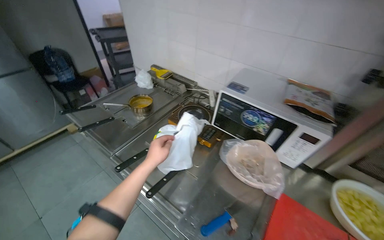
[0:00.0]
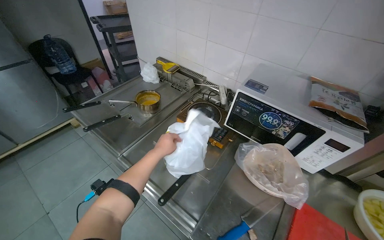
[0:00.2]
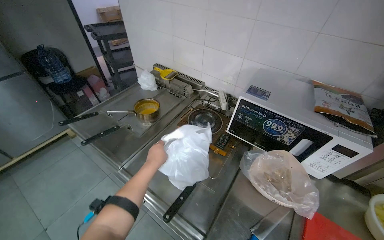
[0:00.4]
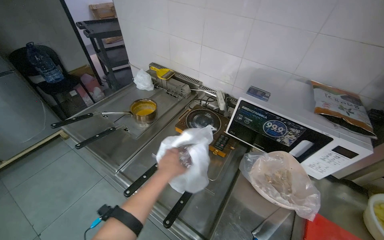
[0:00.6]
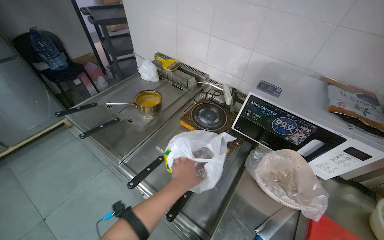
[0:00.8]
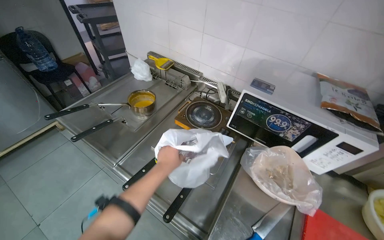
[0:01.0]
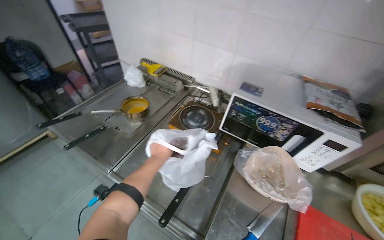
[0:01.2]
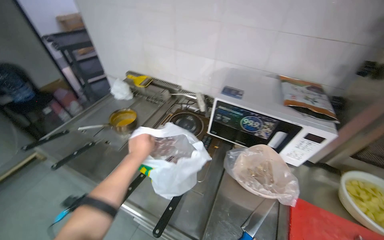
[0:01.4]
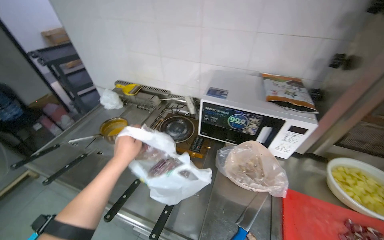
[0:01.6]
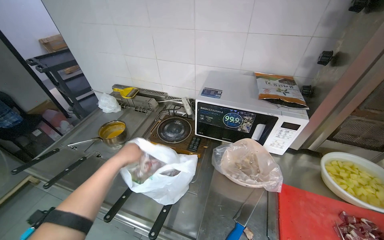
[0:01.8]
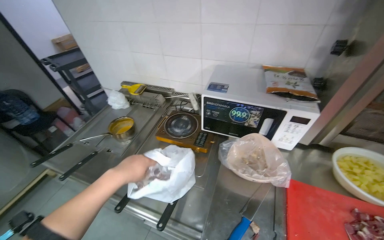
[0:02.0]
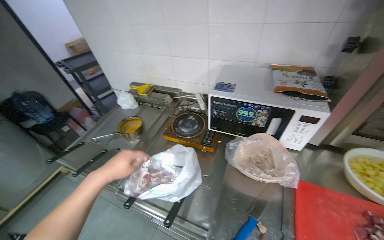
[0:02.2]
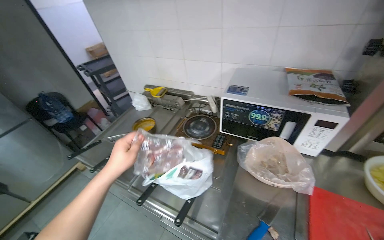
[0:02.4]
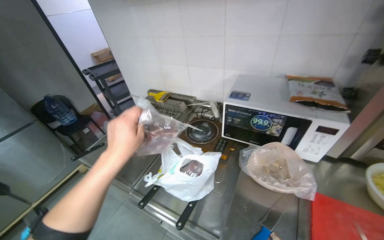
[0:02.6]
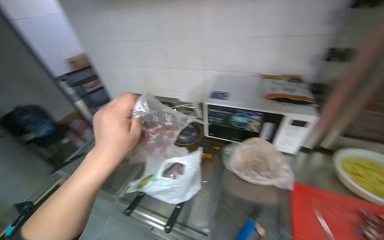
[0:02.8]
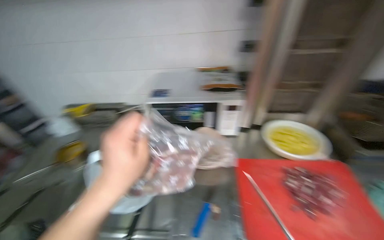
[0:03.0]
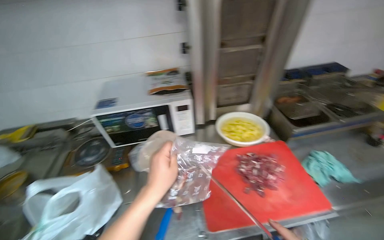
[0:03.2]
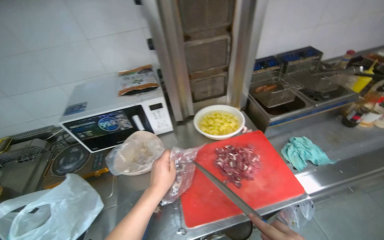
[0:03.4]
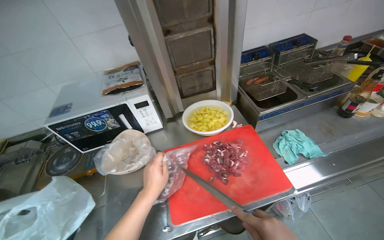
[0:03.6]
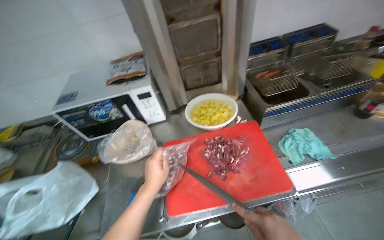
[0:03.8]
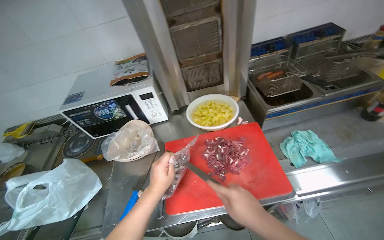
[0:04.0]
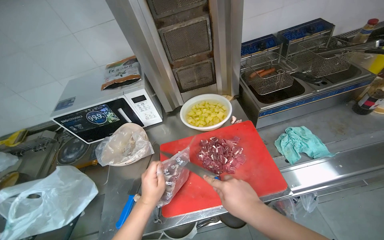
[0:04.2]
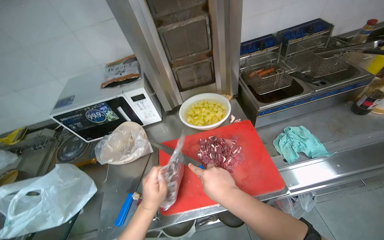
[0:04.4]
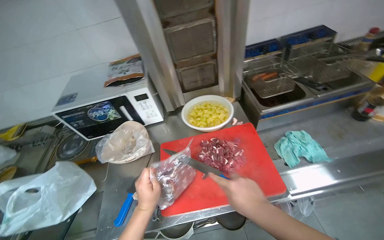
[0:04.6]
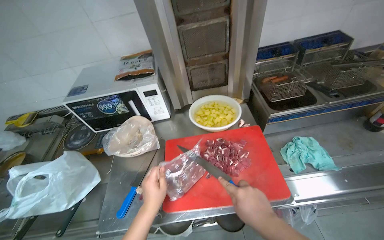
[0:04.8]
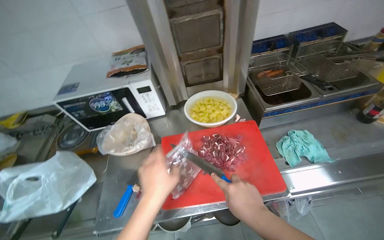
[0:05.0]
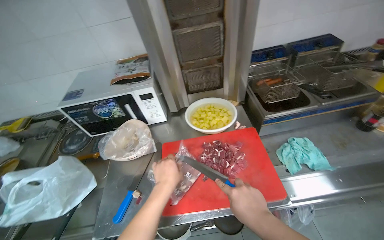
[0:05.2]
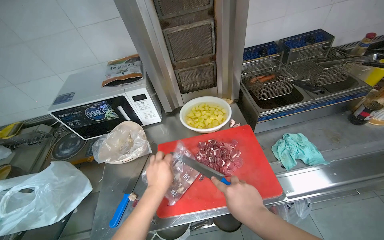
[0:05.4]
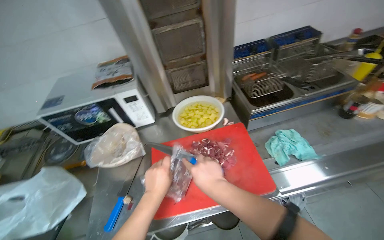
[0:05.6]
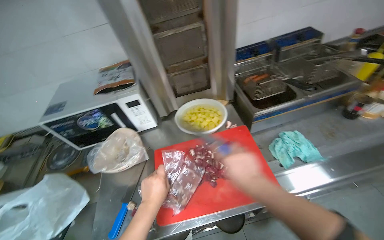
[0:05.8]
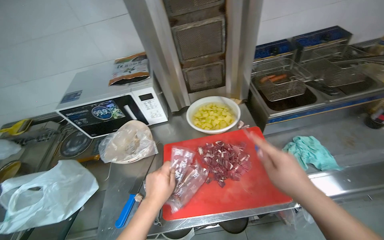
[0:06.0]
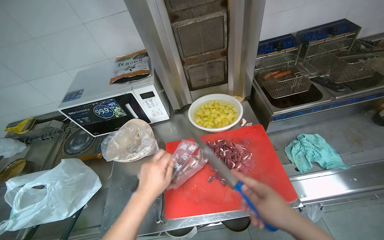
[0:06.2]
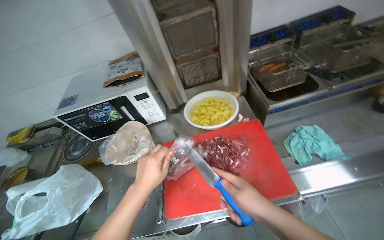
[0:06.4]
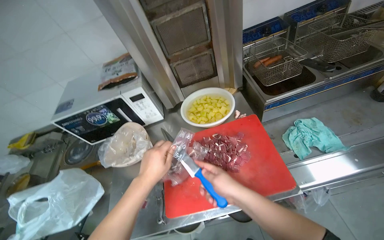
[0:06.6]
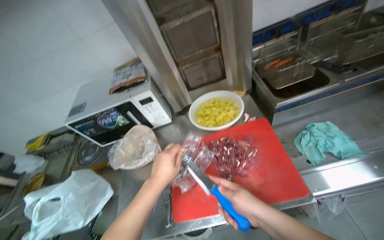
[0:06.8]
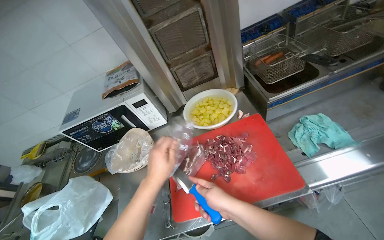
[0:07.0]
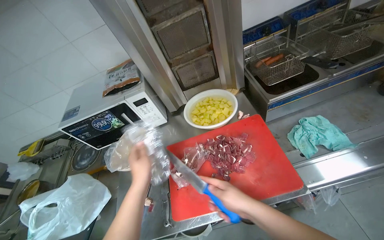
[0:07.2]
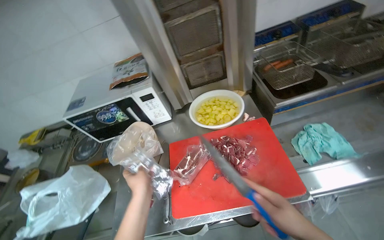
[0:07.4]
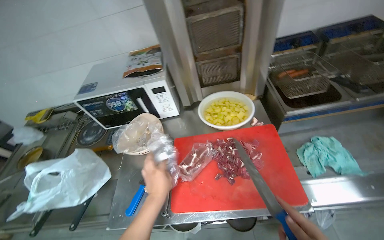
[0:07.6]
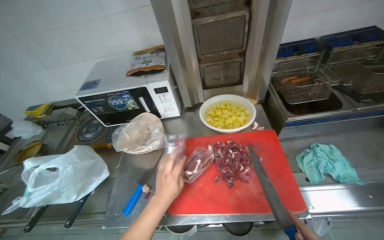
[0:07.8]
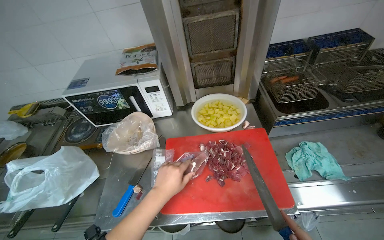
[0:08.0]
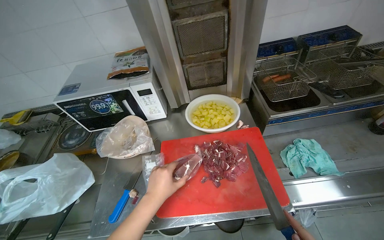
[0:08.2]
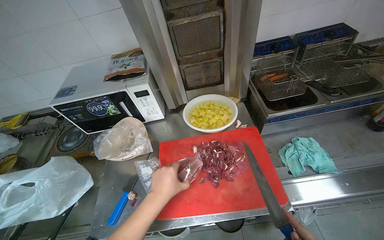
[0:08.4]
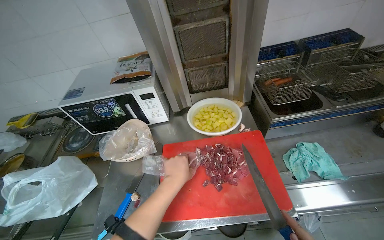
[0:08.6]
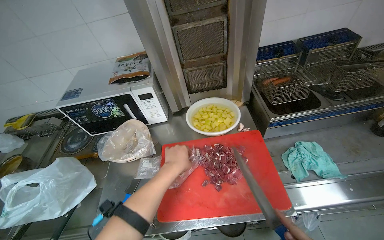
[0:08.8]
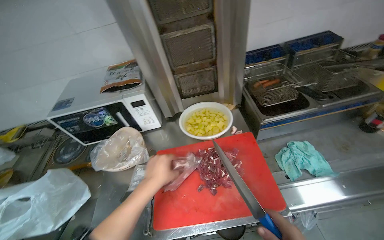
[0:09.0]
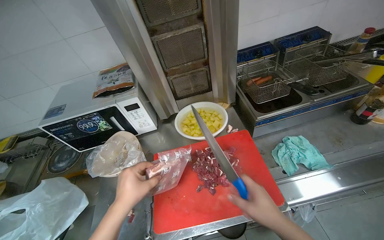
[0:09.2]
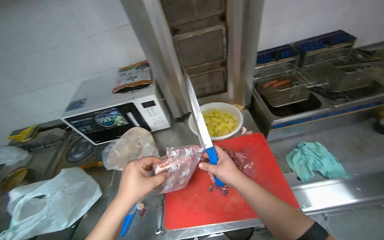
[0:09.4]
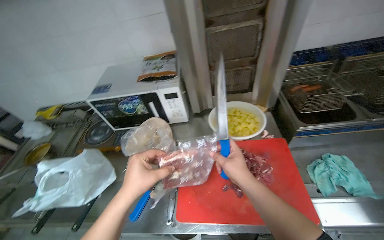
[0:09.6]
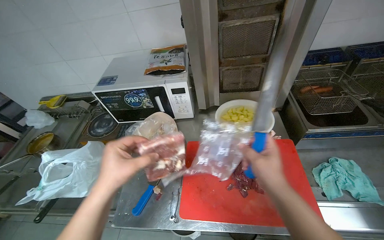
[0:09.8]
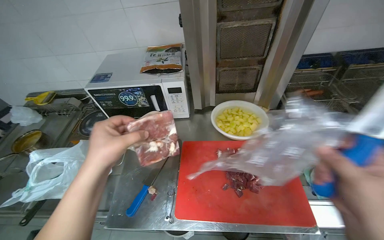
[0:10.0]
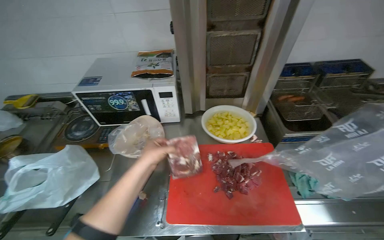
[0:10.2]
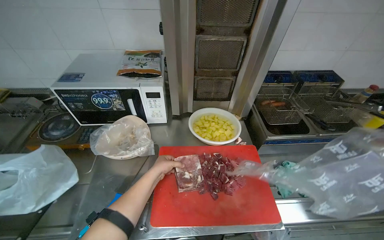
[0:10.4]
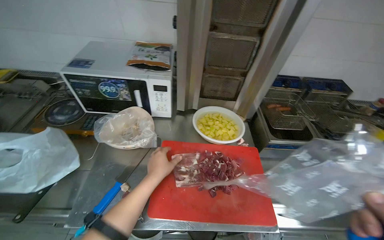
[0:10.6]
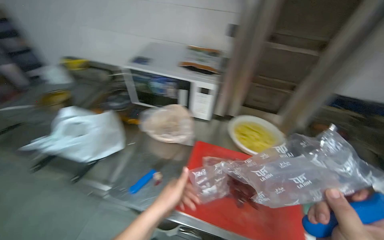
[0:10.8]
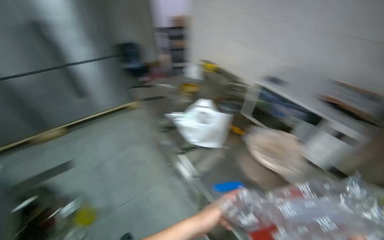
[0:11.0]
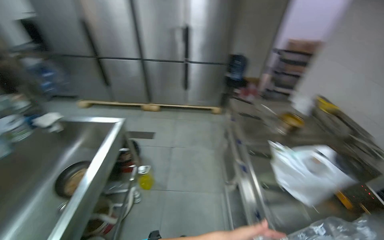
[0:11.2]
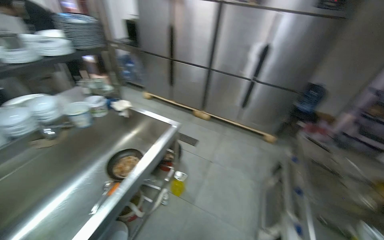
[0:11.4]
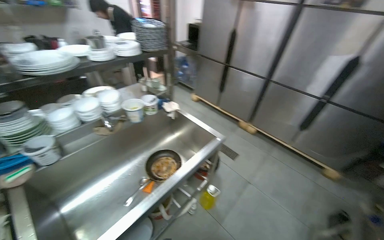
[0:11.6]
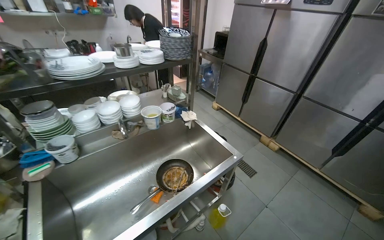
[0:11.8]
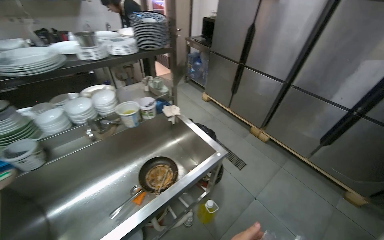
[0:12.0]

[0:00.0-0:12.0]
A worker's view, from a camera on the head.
Job: preparing food.
The whole recording: Cutting meat on chopping board. The worker continues cutting pieces of meat on a red chopping board with a knife.
0:01.6 to 0:03.0: The left hand shifts about 30 cm nearer to the camera and to the right.
0:03.0 to 0:04.4: The left hand is displaced farther from the camera by some 15 cm.
0:04.4 to 0:06.0: The right hand heads to the right, covering roughly 10 cm.
0:07.6 to 0:09.0: The left hand shifts about 10 cm up the picture.
0:09.0 to 0:10.4: The left hand is displaced farther from the camera by approximately 10 cm.
0:10.4 to 0:12.0: The head travels roughly 90 cm. The head turns to the left by roughly 140 degrees.

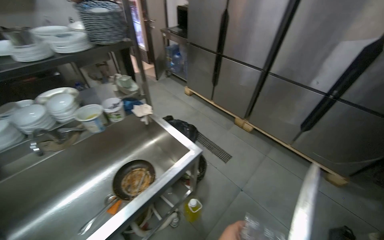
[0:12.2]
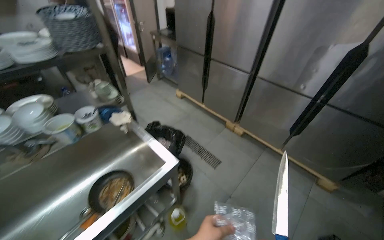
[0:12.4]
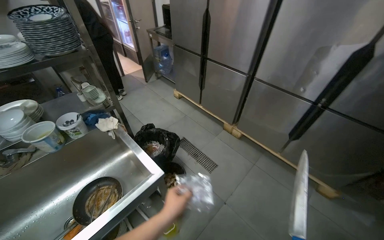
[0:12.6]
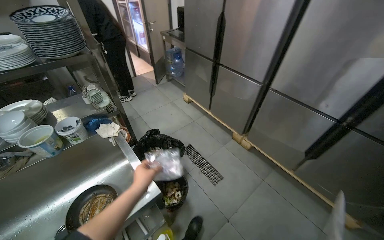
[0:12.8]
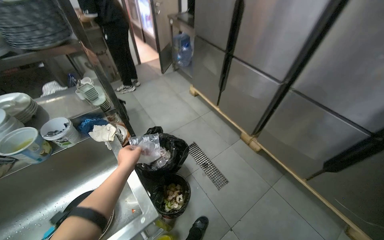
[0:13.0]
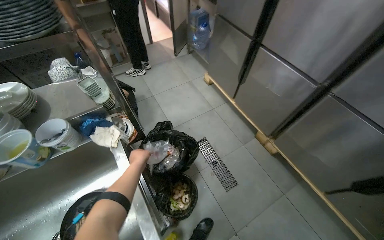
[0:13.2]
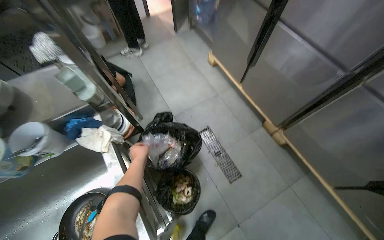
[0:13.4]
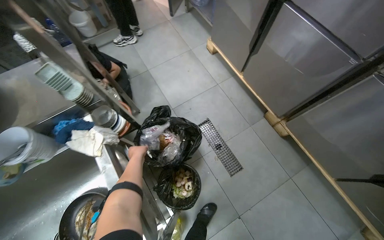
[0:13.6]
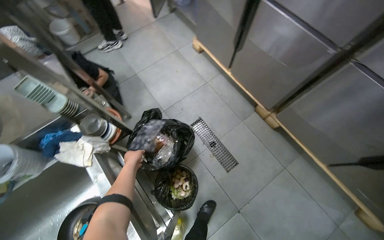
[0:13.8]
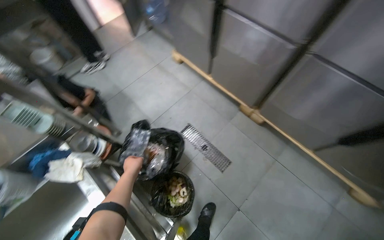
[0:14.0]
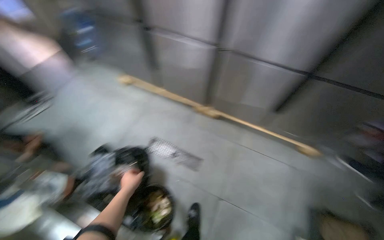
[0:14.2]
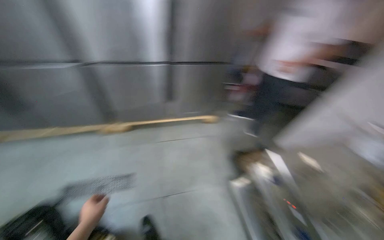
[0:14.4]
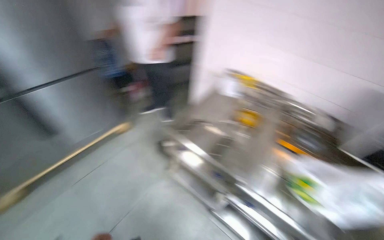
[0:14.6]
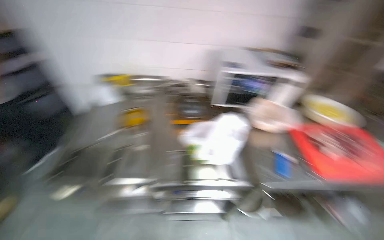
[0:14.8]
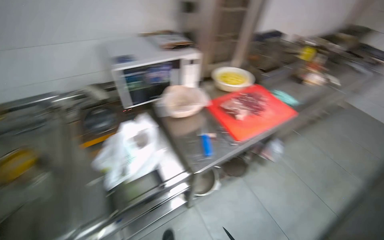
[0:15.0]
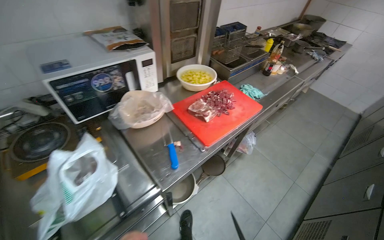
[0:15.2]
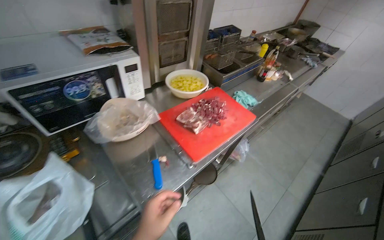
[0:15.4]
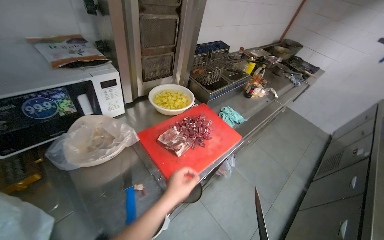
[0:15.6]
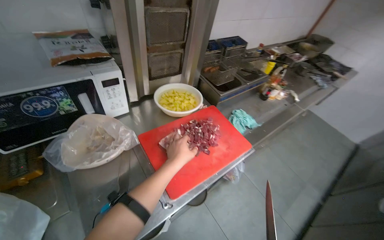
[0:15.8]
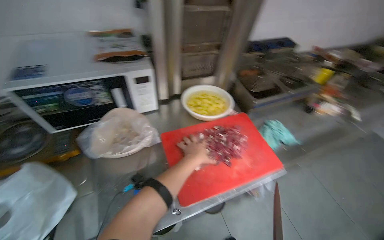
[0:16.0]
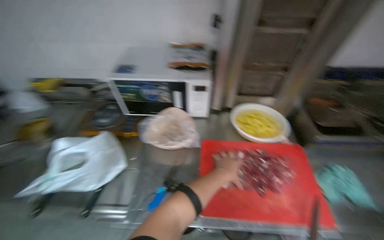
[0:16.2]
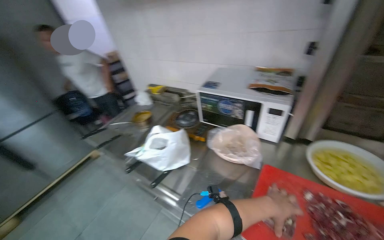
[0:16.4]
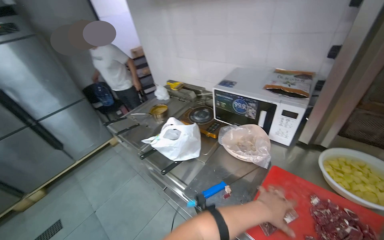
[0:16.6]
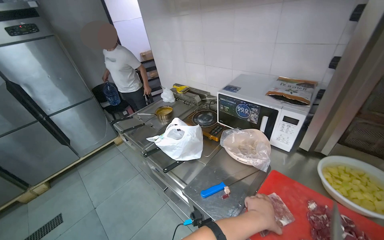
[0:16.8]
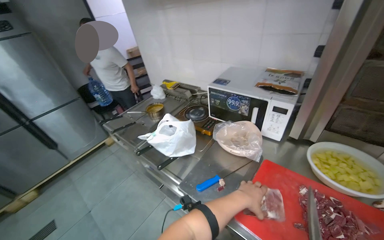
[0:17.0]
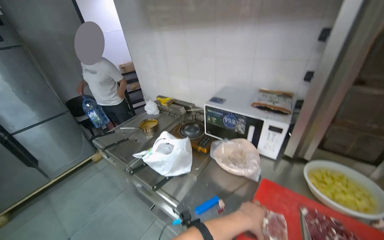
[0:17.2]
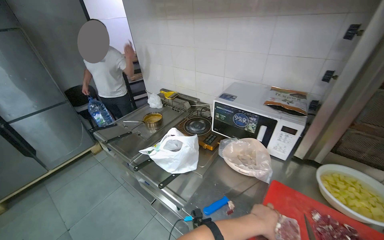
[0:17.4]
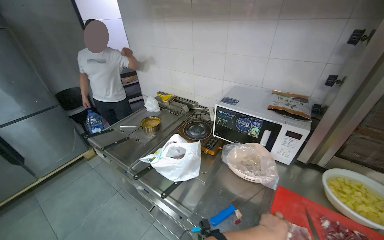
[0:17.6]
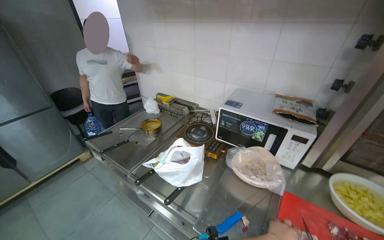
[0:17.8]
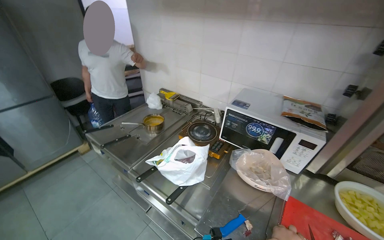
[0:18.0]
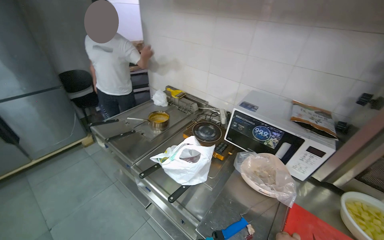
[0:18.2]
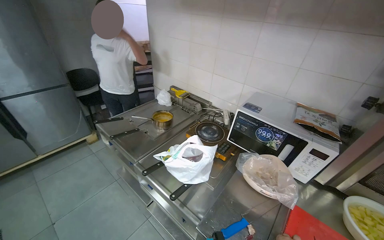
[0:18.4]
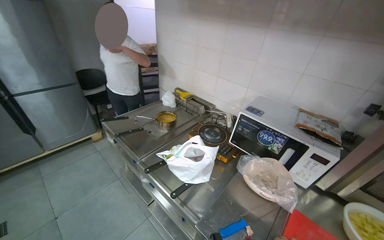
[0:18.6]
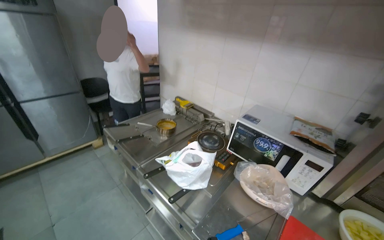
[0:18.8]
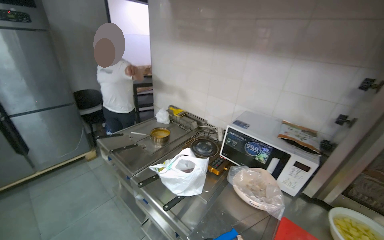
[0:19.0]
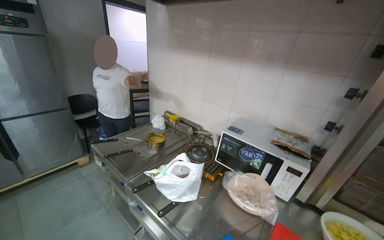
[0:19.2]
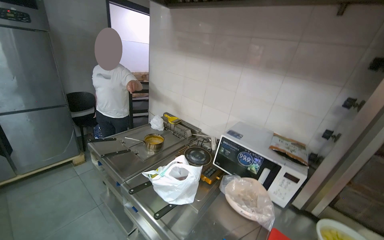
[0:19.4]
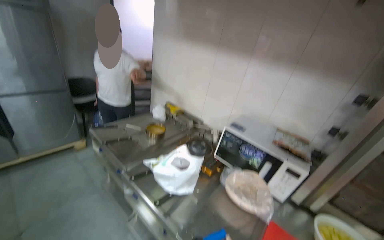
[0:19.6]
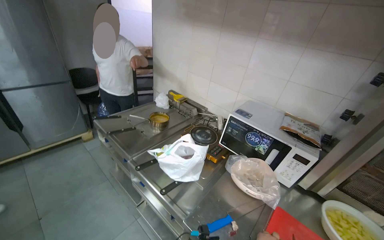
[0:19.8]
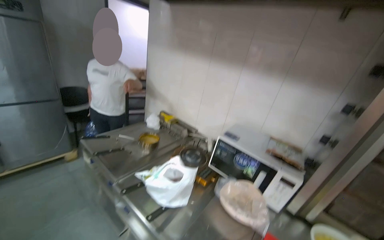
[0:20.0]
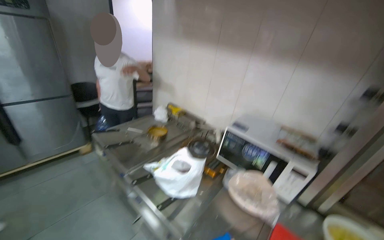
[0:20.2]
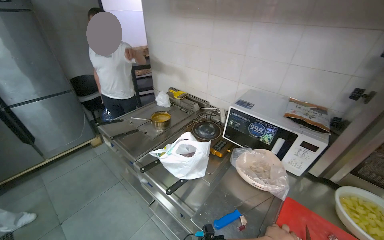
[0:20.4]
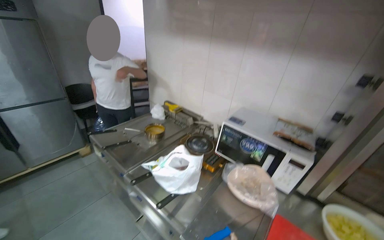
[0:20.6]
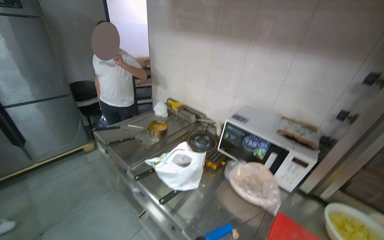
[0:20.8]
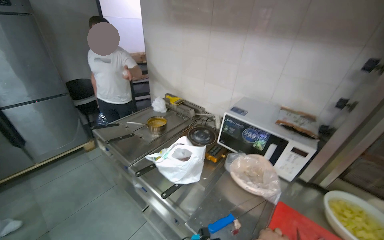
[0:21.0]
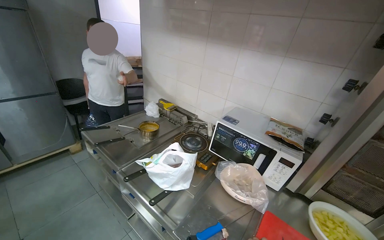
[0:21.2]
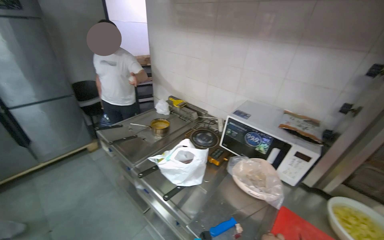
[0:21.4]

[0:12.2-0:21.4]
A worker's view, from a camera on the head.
Job: preparing food.
The whole recording: Cutting meat on chopping board. The worker continues cutting pieces of meat on a red chopping board with a knife.
0:12.2 to 0:13.8: The head travels roughly 90 cm. The wearer looks approximately 25 degrees further downward.
0:13.8 to 0:15.2: The head travels approximately 1.5 m. The head rotates roughly 185 degrees to the right.
0:15.2 to 0:16.8: The head travels roughly 40 cm. The wearer looks about 85 degrees further to the left.
